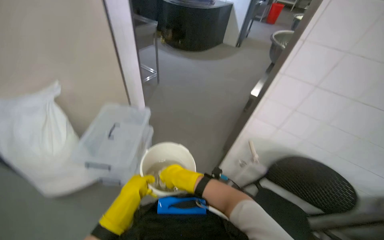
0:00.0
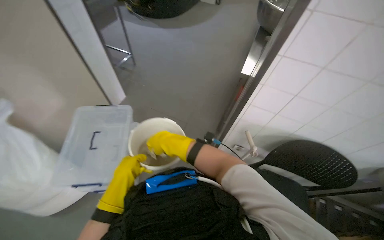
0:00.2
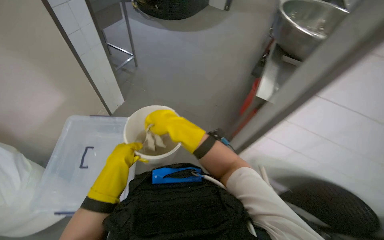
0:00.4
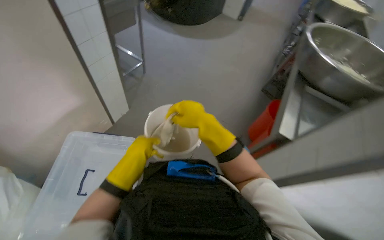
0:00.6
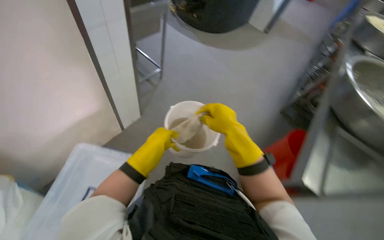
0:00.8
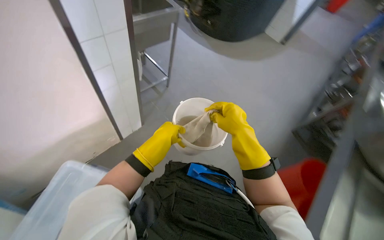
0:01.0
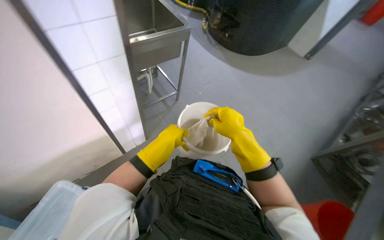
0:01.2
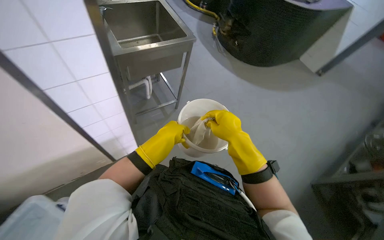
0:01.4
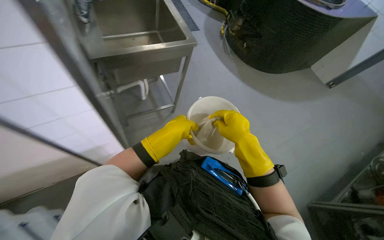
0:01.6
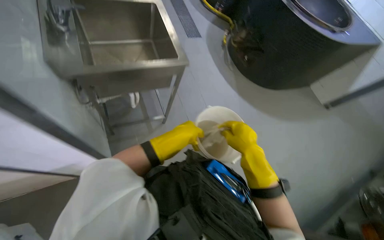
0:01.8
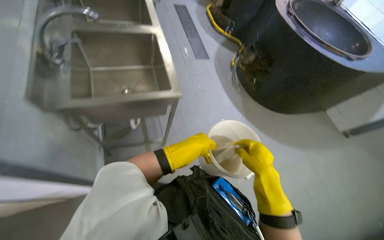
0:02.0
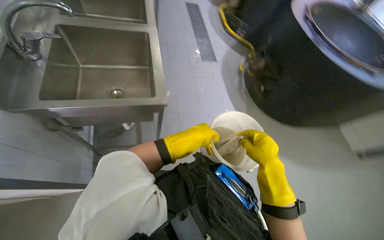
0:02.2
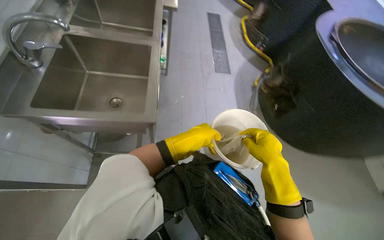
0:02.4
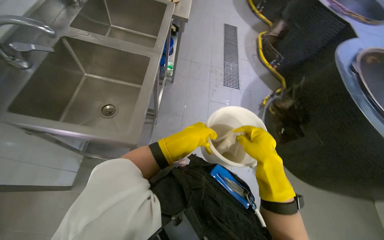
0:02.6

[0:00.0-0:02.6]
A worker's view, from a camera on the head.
Job: organizing items.
The whole recording: Organizing metal trays. The worker picks up and places metal trays on a shelf.
0:00.0 to 0:01.2: The right hand is displaced up the picture and to the right by roughly 30 cm; the left hand heads up the picture and farther from the camera, covering about 35 cm.
0:01.2 to 0:02.6: The camera travels roughly 50 cm. The head rotates roughly 35 degrees to the left. The wearer looks roughly 15 degrees further upward.

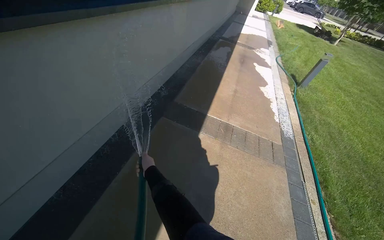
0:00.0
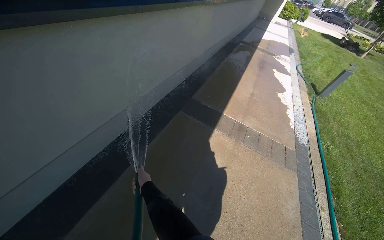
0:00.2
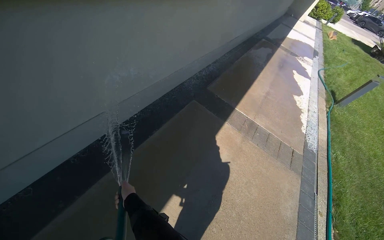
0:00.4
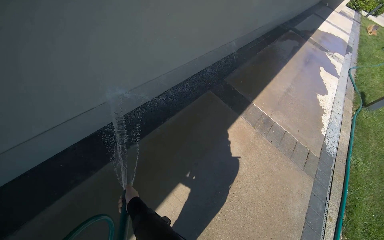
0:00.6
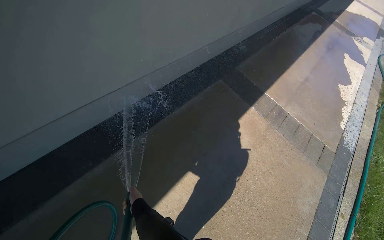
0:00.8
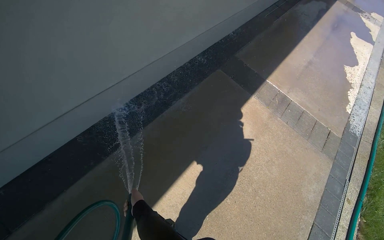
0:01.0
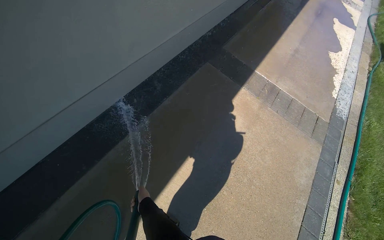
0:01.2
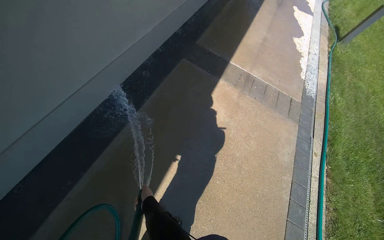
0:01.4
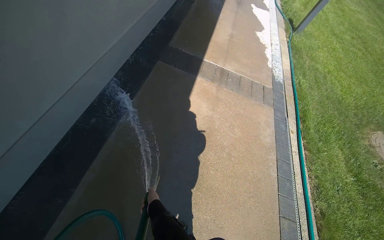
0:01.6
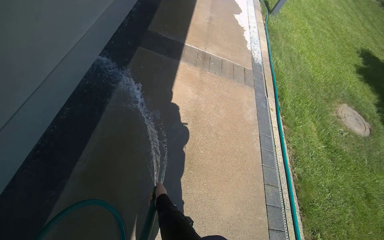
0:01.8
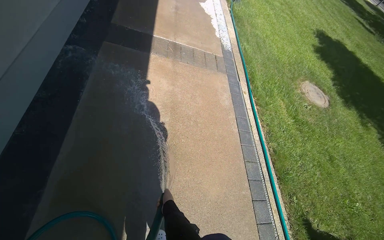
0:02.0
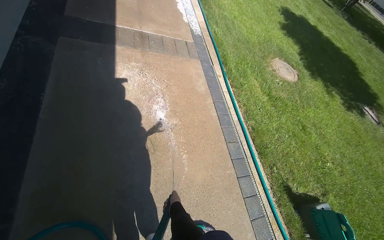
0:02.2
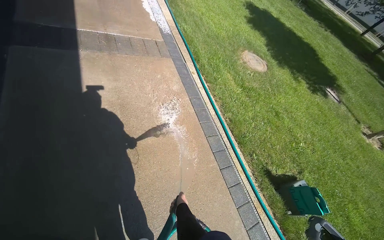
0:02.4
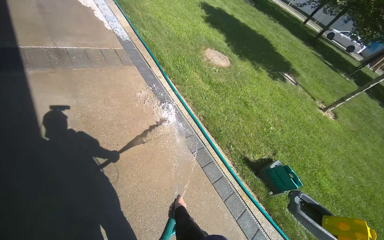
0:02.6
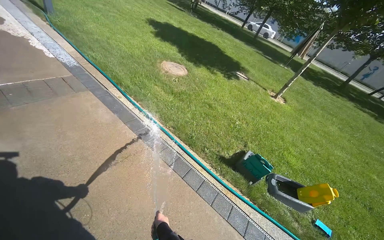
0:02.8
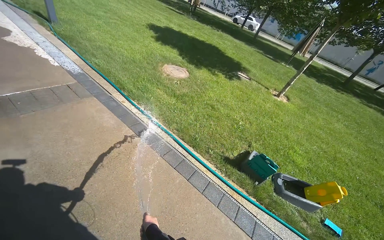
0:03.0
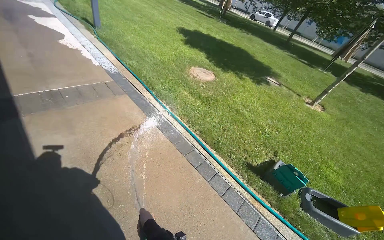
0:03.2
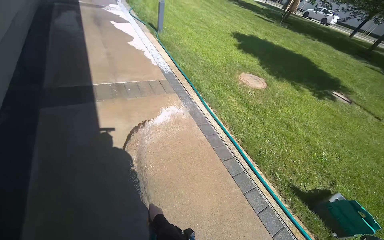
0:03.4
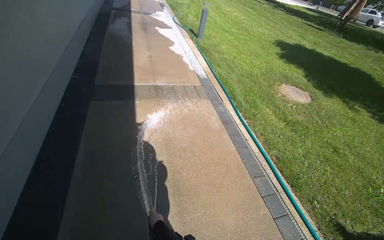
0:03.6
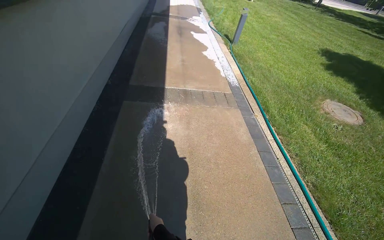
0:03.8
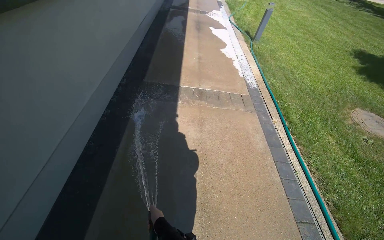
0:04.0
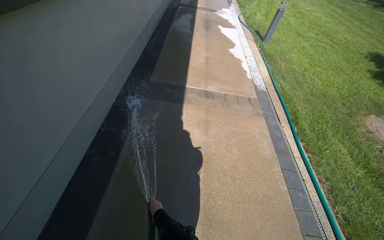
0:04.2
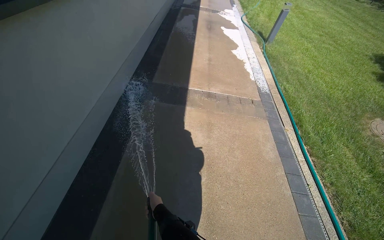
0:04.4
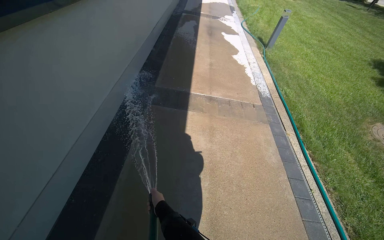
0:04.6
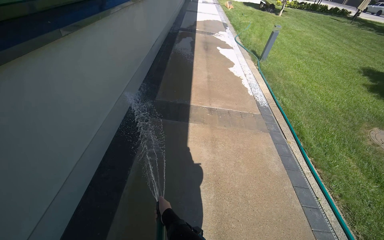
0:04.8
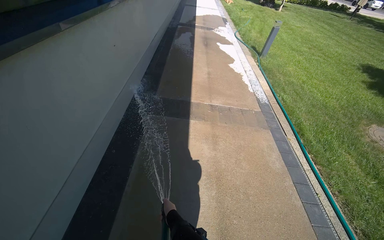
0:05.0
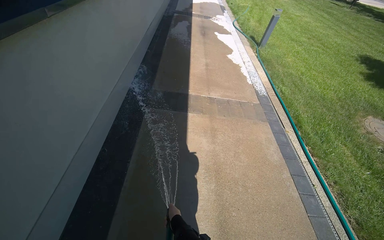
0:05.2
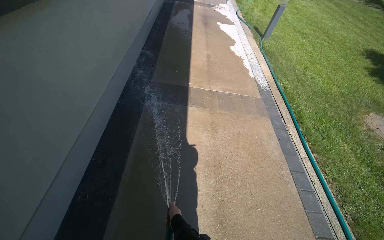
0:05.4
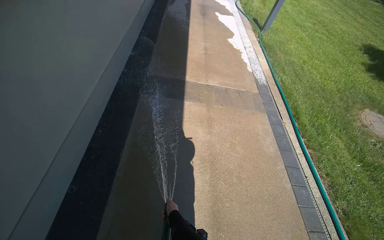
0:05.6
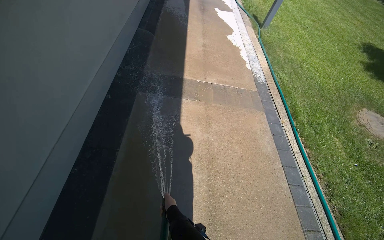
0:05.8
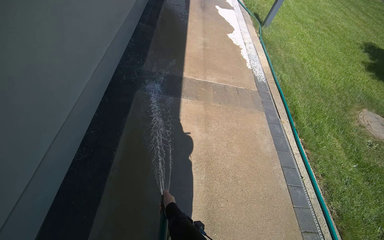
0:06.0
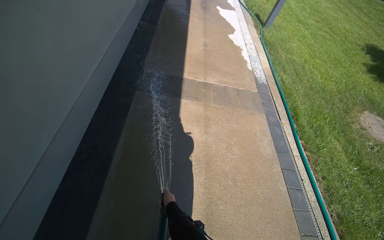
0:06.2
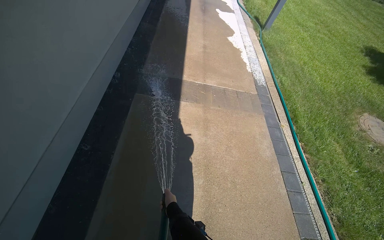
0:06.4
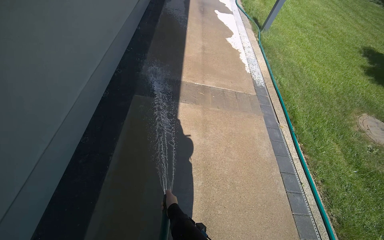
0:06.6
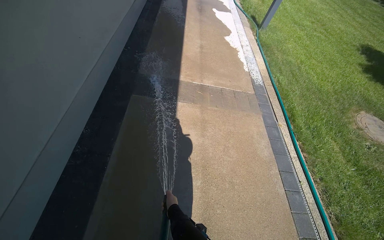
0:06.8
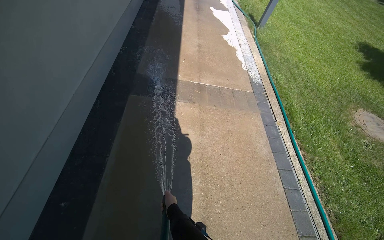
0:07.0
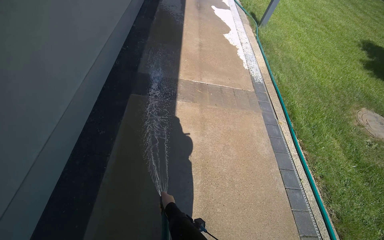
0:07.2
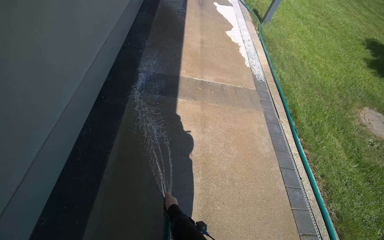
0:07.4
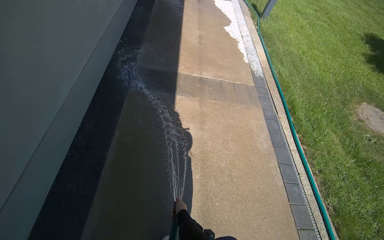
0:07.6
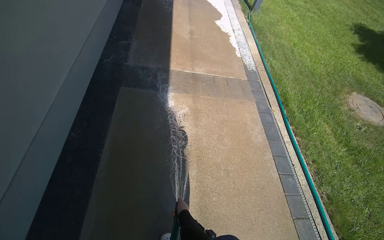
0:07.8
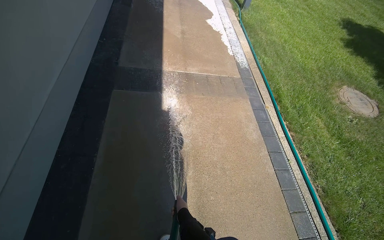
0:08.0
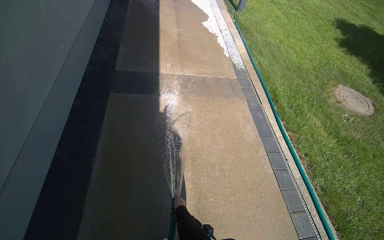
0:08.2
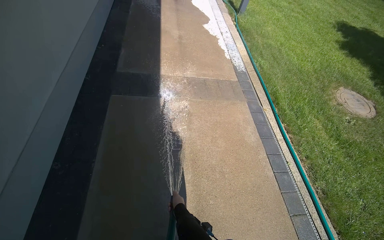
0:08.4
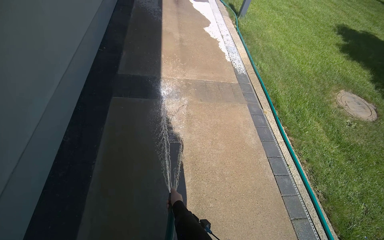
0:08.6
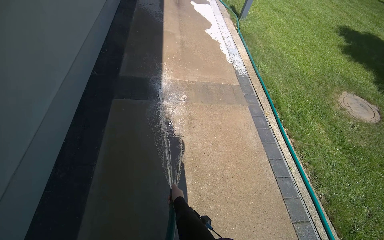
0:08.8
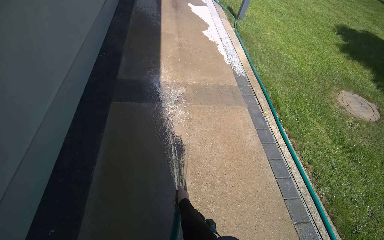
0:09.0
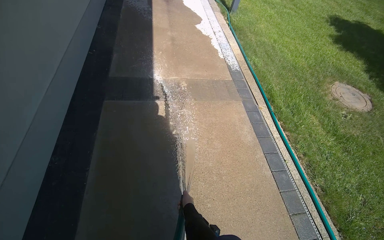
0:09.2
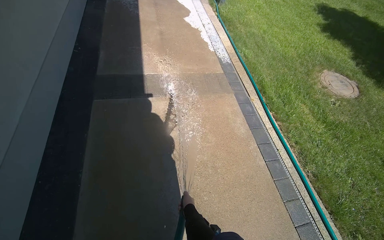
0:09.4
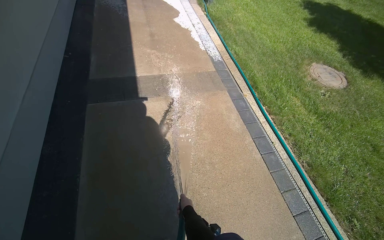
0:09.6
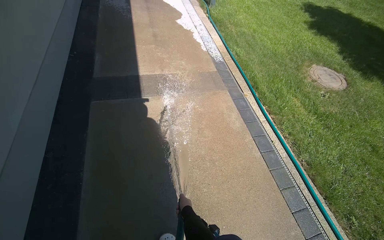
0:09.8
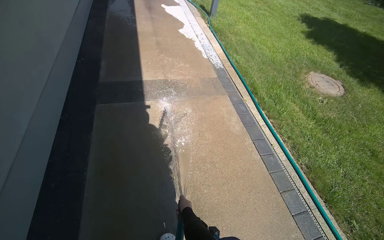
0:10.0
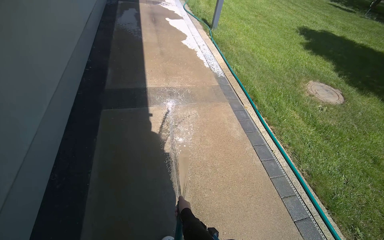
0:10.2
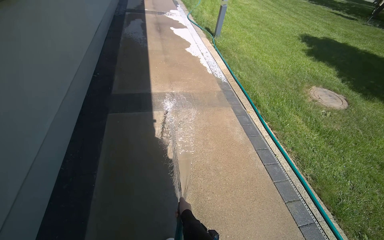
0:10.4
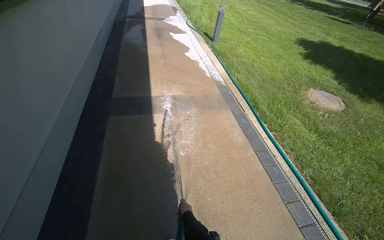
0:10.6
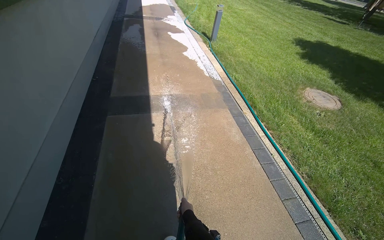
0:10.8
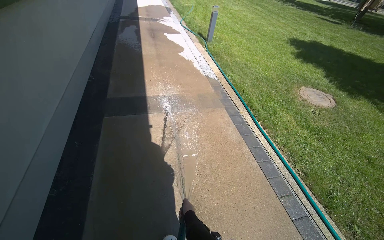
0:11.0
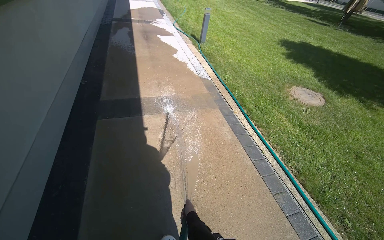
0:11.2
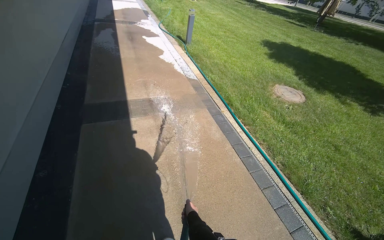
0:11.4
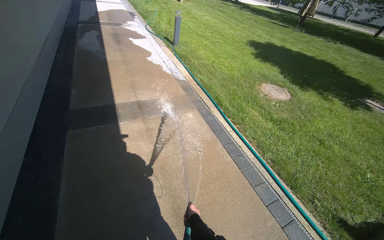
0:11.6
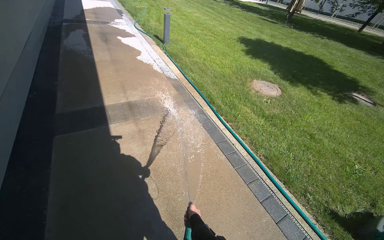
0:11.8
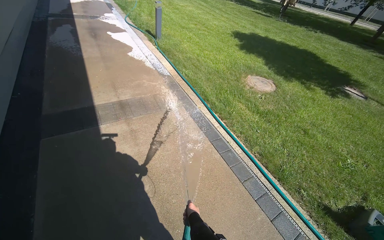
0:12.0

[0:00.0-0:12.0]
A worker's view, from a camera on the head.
Job: wiping surfaces.
The whole recording: Spraying water on sidewalk. The worker sprays water along the sidewalk with a hose.
0:00.0 to 0:01.6: The view tips downward by roughly 15 degrees.
0:01.6 to 0:03.0: The camera travels roughly 40 cm. The wearer looks about 65 degrees further to the right.
0:03.0 to 0:04.4: The head travels roughly 50 cm. The head rotates about 60 degrees to the left.
0:10.4 to 0:12.0: The head rotates approximately 20 degrees to the right.

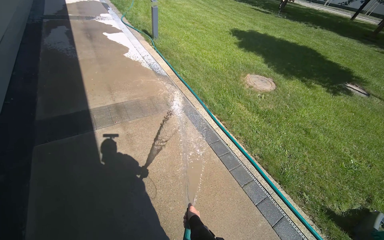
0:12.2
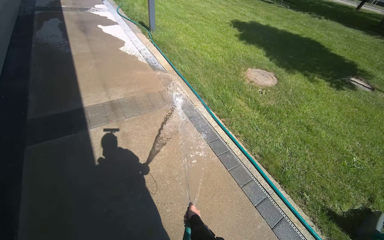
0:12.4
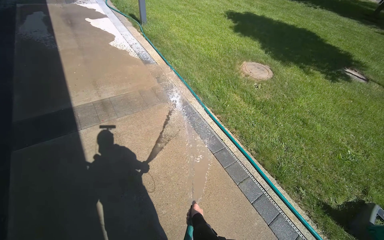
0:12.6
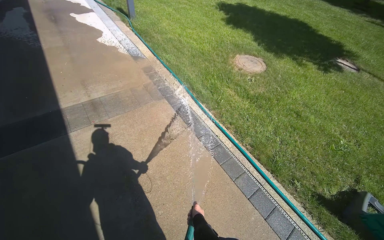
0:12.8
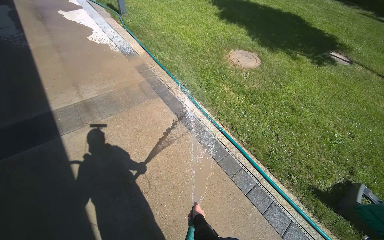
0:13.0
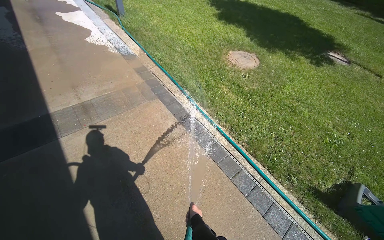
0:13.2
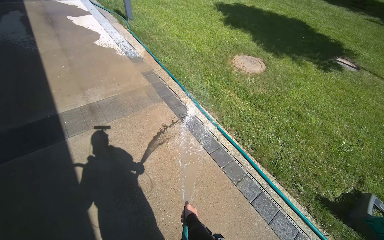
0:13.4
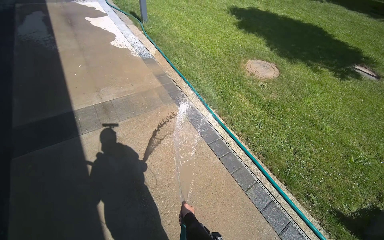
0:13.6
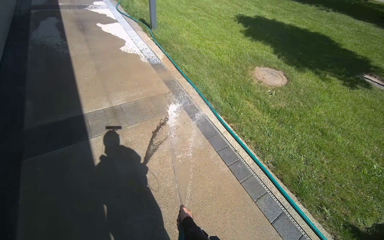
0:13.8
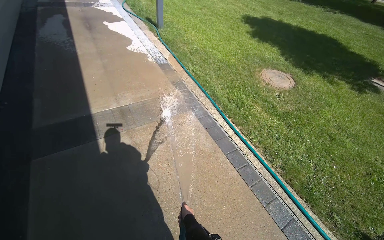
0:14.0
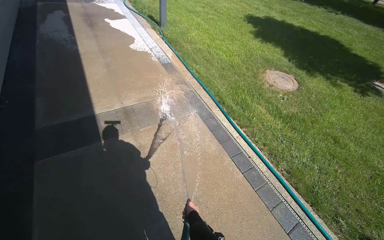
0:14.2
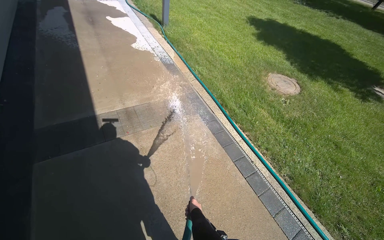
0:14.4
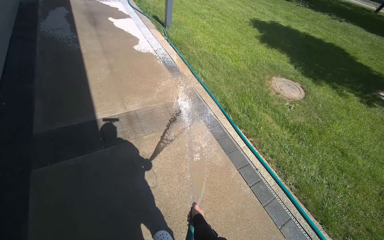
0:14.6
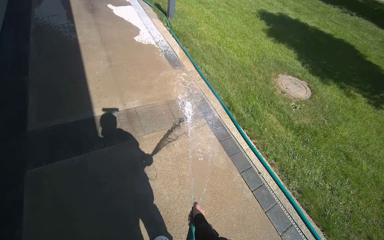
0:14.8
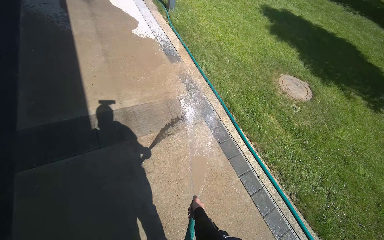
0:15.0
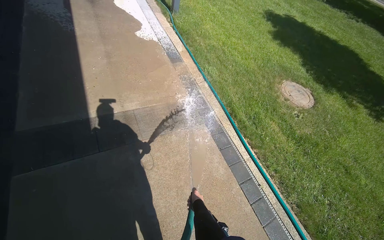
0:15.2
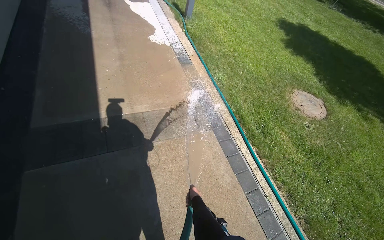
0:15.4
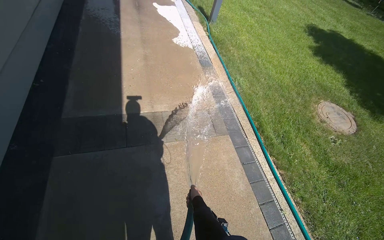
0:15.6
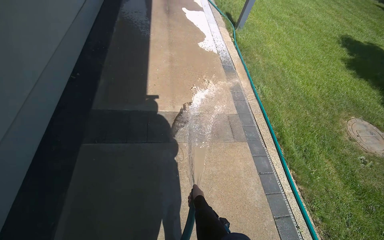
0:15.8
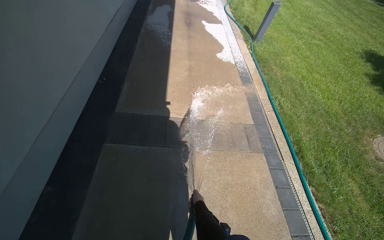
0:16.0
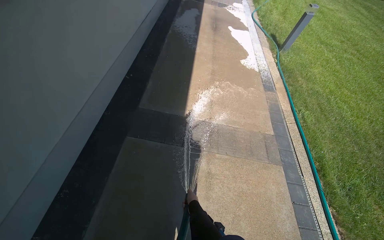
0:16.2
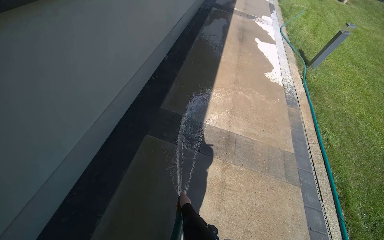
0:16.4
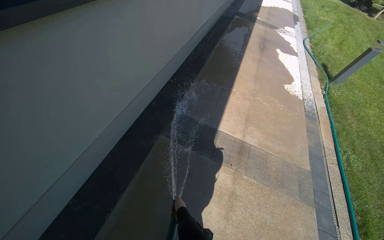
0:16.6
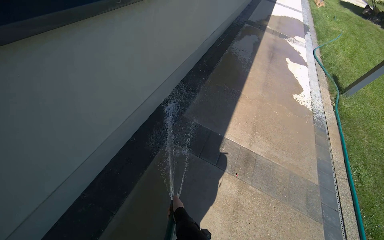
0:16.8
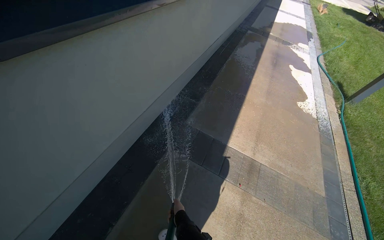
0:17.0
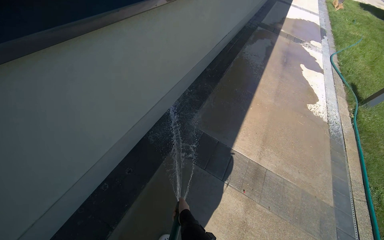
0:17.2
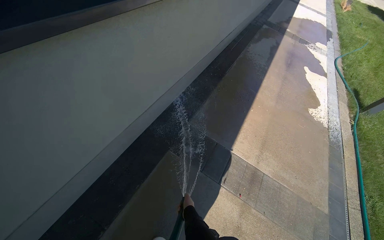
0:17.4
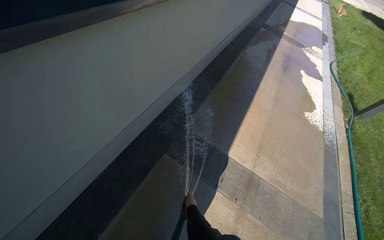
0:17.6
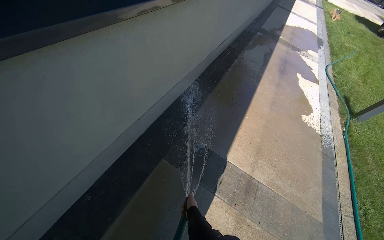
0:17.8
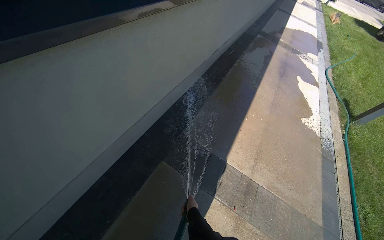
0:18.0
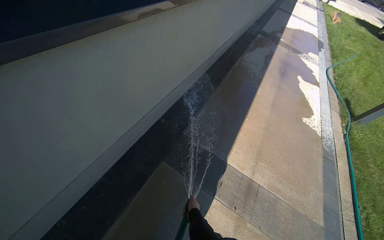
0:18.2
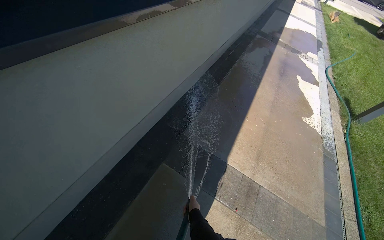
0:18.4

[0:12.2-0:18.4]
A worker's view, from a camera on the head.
Job: wiping surfaces.
The whole recording: Spraying water on sidewalk. The worker sprays water along the sidewalk with a hose.
0:13.8 to 0:15.4: The camera travels about 60 cm.
0:15.4 to 0:16.8: The camera travels to the left, some 50 cm. The wearer's head swings roughly 45 degrees to the left.
0:16.8 to 0:18.4: The right hand travels to the right by about 10 cm.
